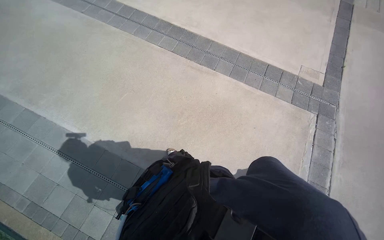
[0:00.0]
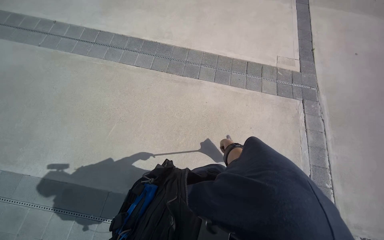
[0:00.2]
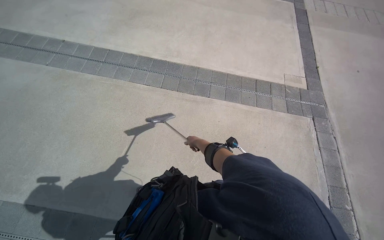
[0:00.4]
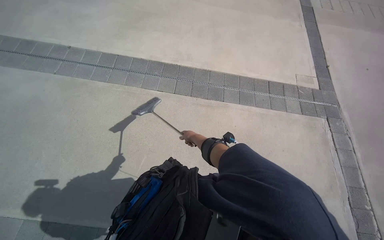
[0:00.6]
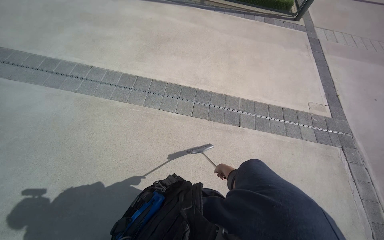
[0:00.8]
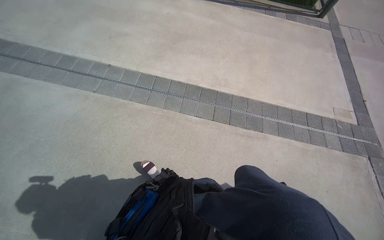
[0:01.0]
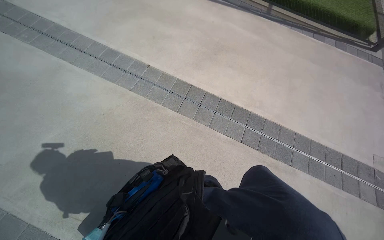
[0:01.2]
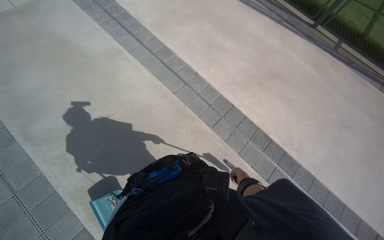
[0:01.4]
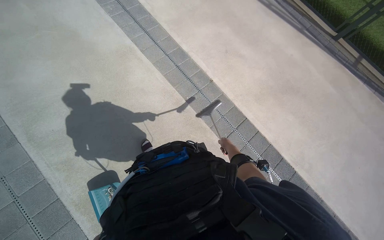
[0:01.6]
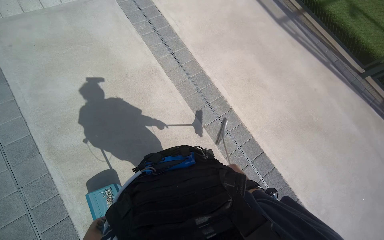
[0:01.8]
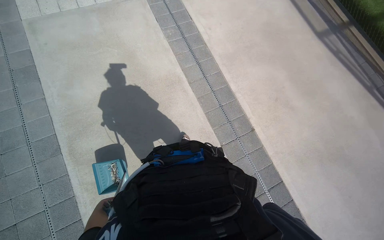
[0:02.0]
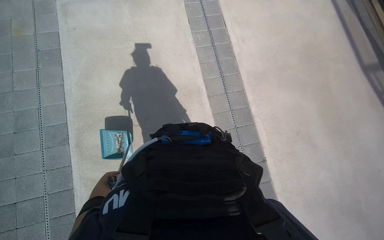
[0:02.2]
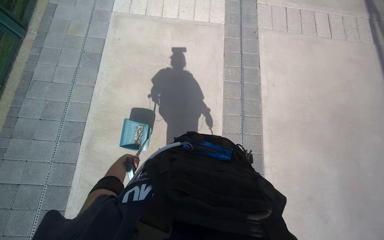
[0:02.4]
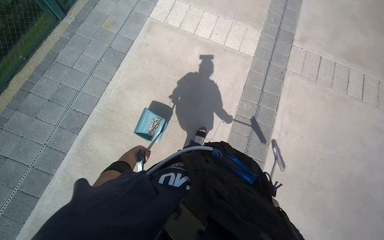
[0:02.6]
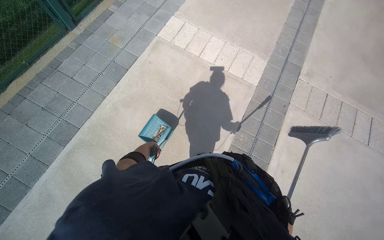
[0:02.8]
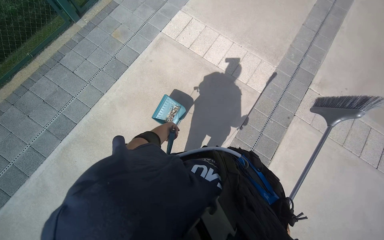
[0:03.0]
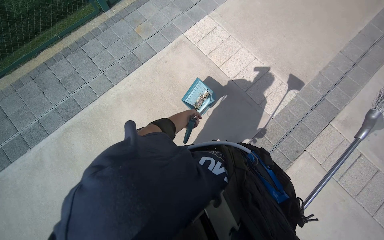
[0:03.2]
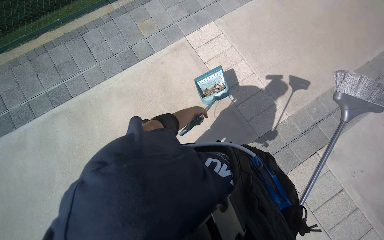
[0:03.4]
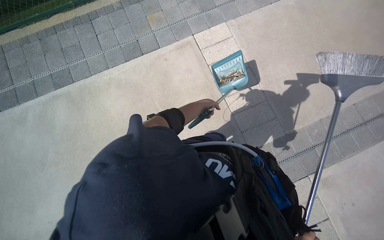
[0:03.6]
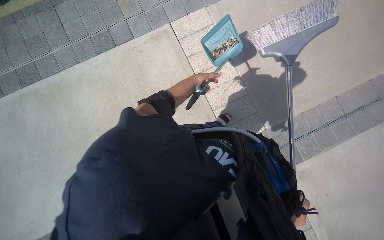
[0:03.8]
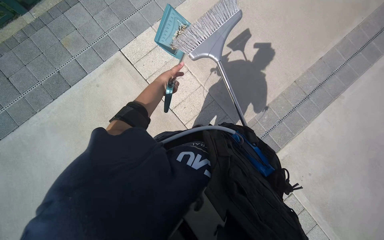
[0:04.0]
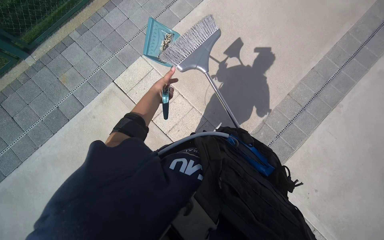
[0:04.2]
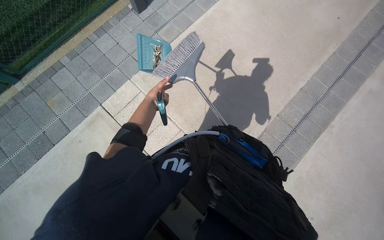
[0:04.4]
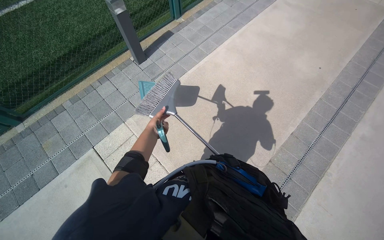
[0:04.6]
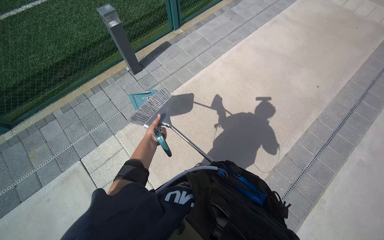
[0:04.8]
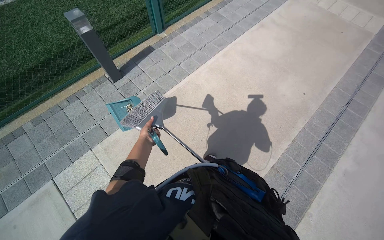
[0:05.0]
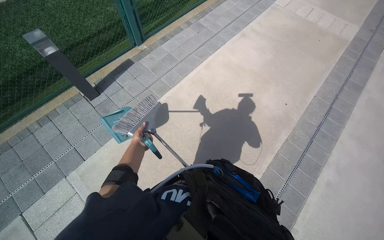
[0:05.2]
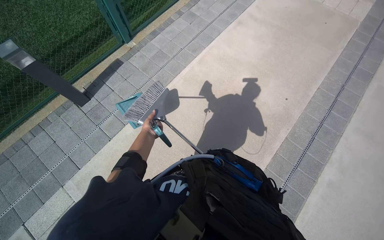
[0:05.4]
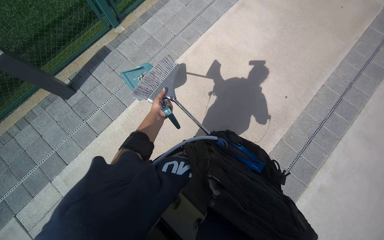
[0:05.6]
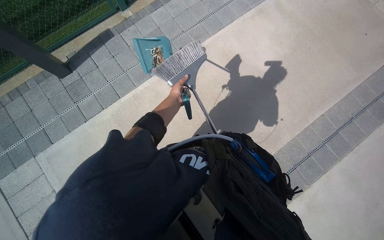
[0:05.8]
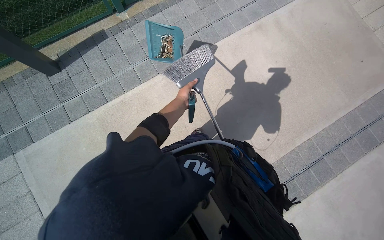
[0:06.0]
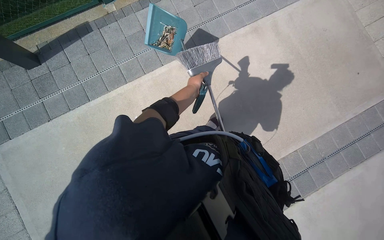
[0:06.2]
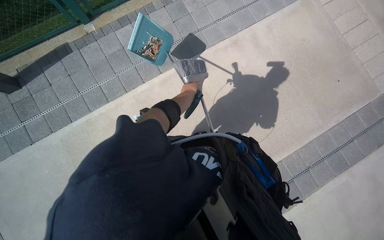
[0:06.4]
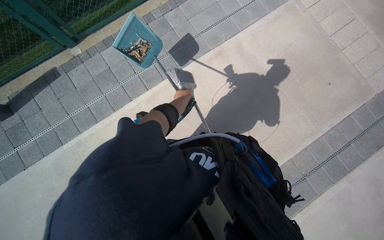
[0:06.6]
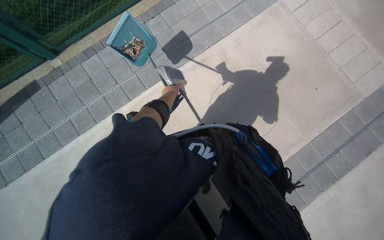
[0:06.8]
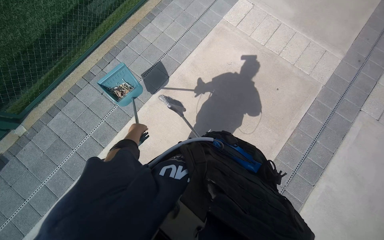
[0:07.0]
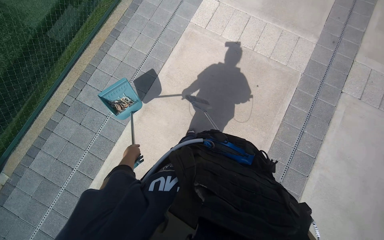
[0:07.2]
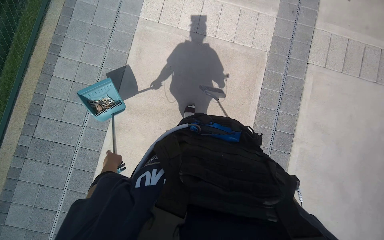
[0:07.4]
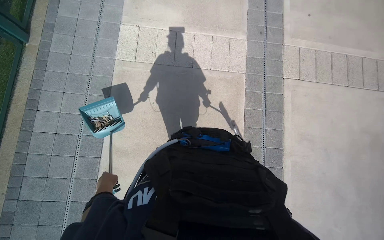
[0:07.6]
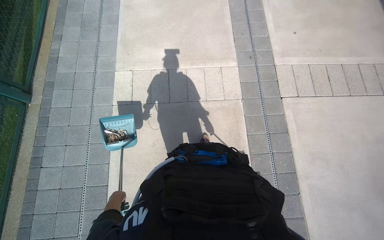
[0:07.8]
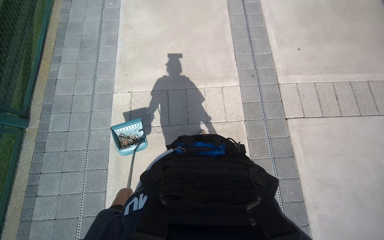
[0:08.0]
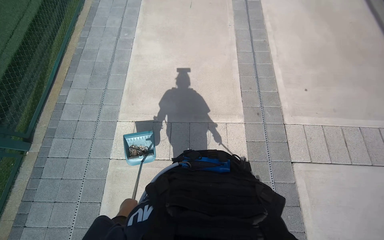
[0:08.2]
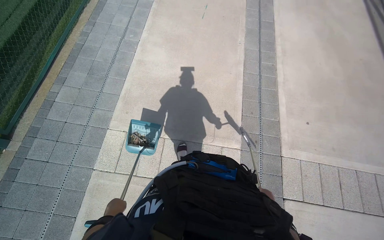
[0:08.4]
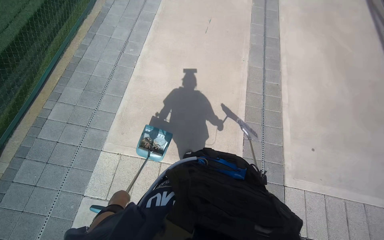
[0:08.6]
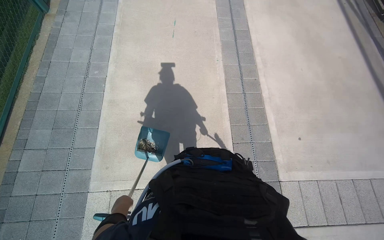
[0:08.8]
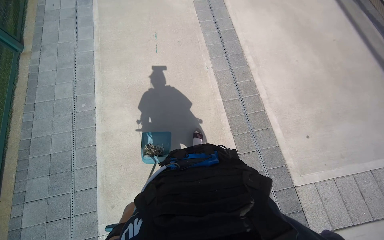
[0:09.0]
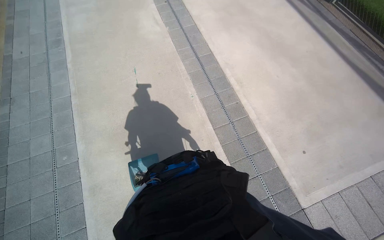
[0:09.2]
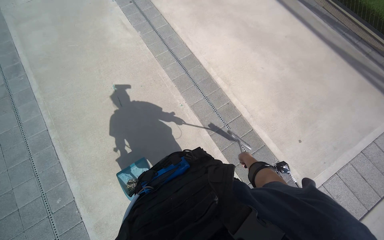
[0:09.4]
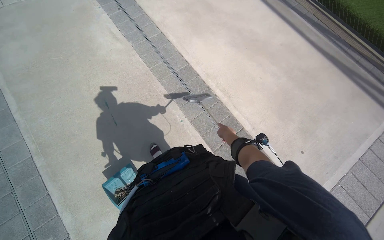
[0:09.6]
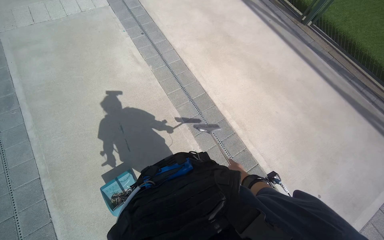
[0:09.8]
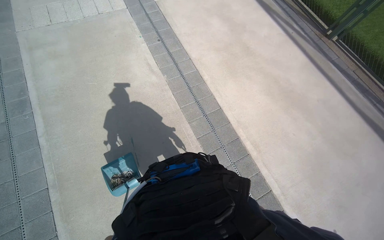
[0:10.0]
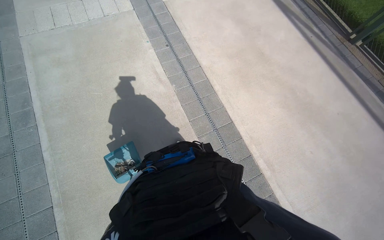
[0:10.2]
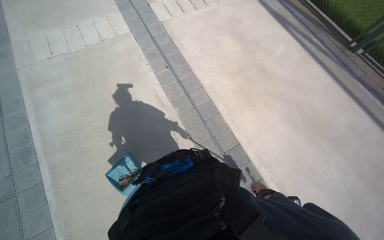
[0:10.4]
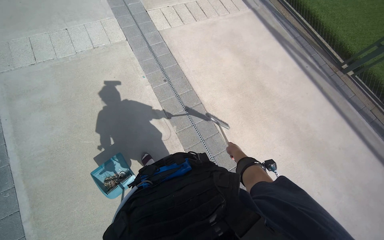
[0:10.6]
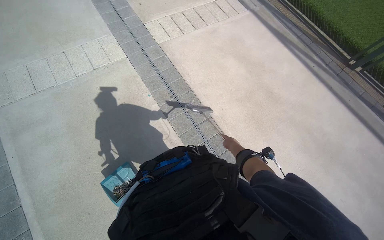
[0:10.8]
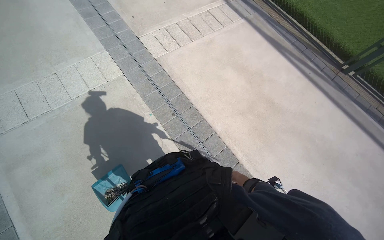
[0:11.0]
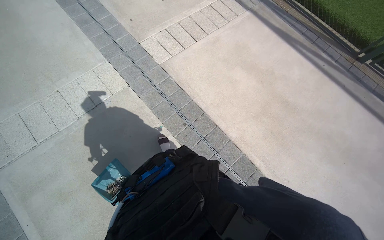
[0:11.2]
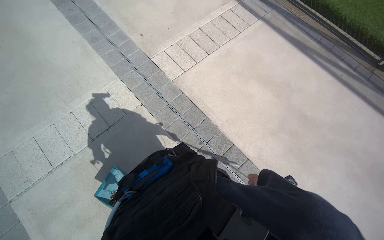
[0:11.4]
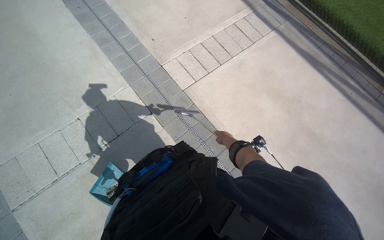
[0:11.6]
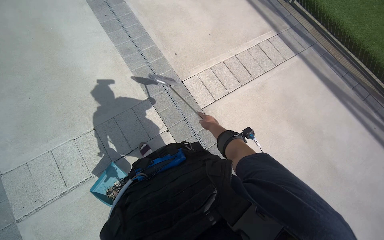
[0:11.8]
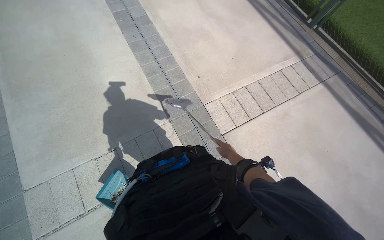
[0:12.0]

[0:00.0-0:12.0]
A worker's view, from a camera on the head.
Job: sweeping floor.
The whole recording: Cleaning paved area by sweeping and emptying. The worker cleans the paved area by sweeping debris, collecting it into a dustpan, and emptying it into a trash can.
0:04.4 to 0:06.0: The camera is carried approximately 1.5 m.
0:06.0 to 0:07.6: The wearer moves about 40 cm.
0:09.0 to 0:10.4: The head travels roughly 1.5 m.

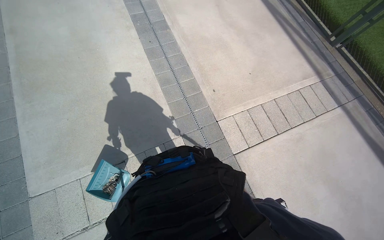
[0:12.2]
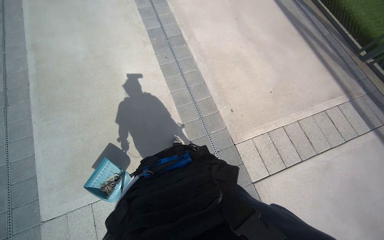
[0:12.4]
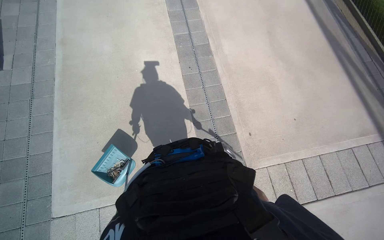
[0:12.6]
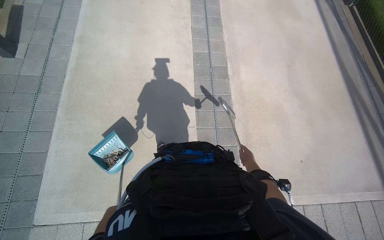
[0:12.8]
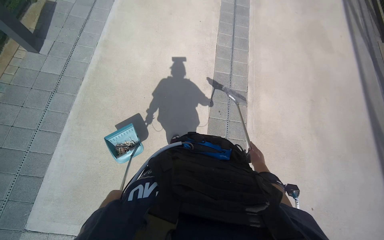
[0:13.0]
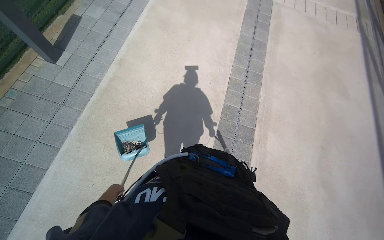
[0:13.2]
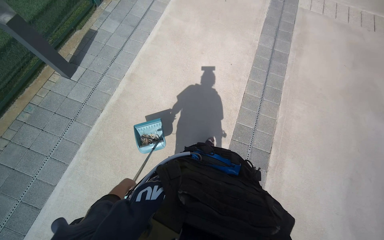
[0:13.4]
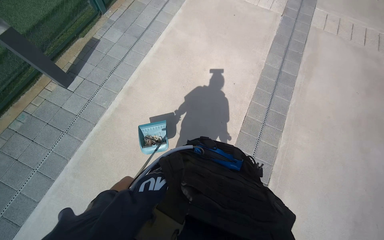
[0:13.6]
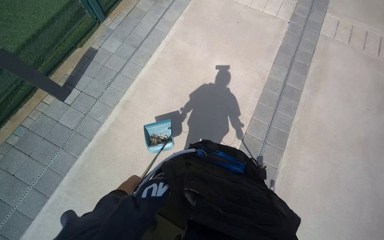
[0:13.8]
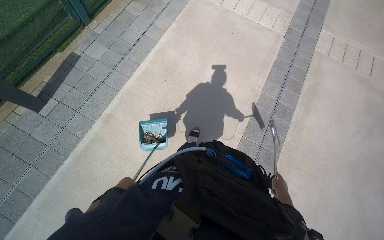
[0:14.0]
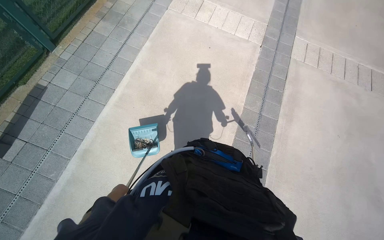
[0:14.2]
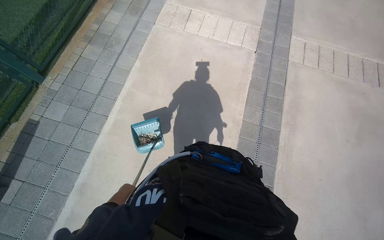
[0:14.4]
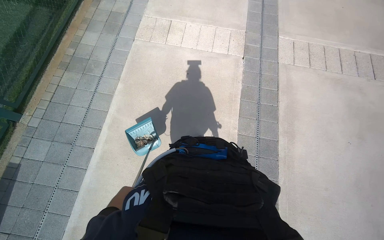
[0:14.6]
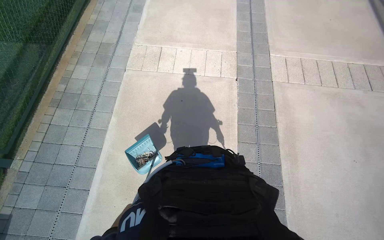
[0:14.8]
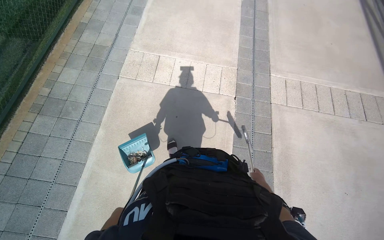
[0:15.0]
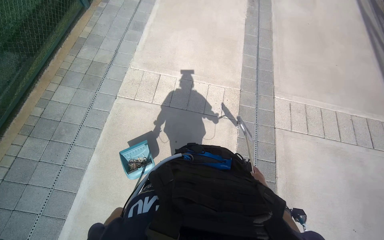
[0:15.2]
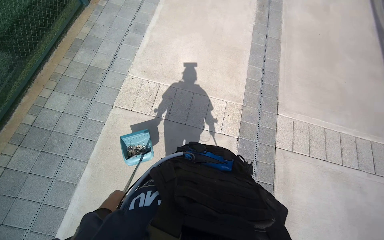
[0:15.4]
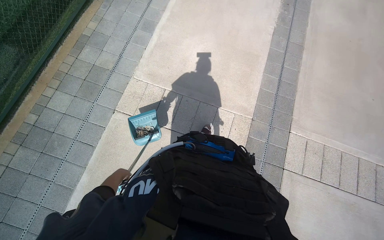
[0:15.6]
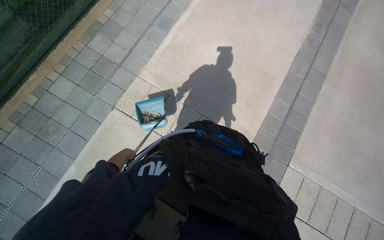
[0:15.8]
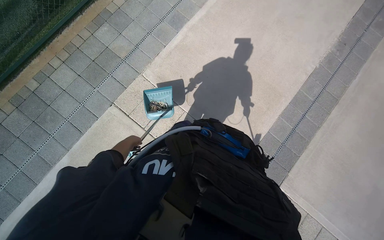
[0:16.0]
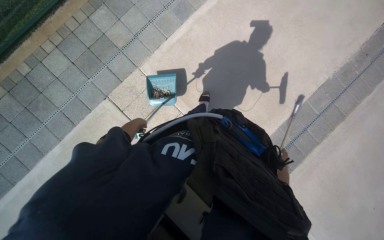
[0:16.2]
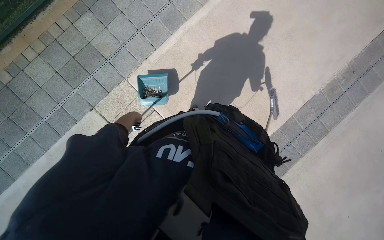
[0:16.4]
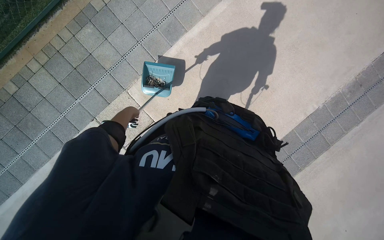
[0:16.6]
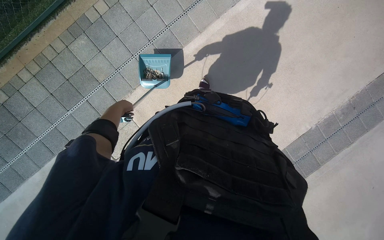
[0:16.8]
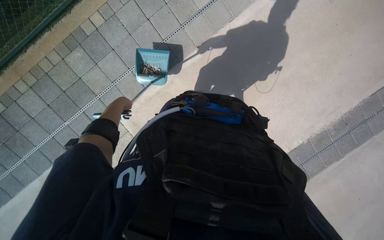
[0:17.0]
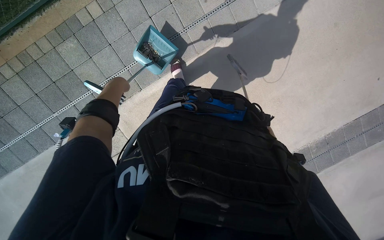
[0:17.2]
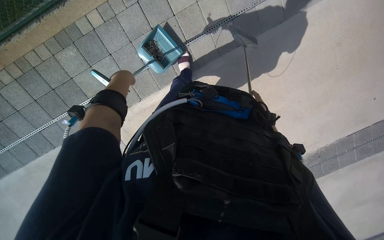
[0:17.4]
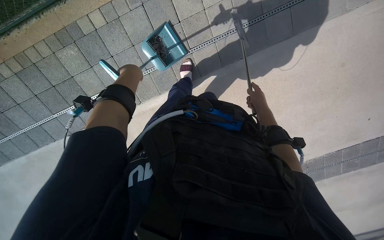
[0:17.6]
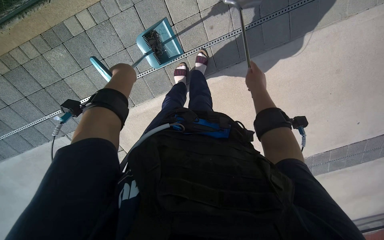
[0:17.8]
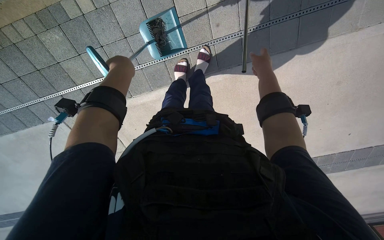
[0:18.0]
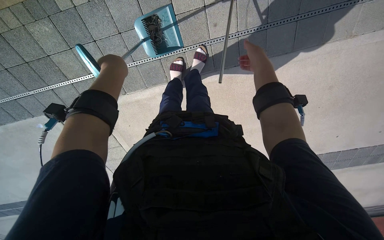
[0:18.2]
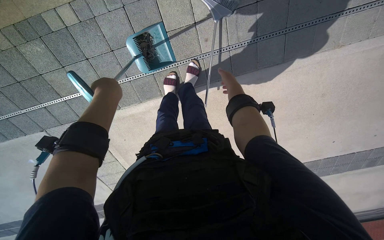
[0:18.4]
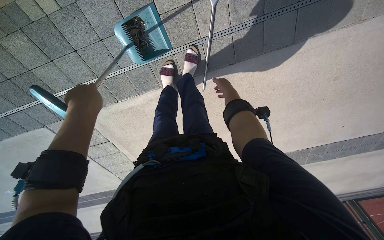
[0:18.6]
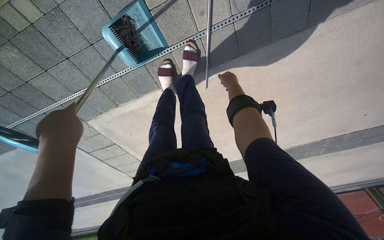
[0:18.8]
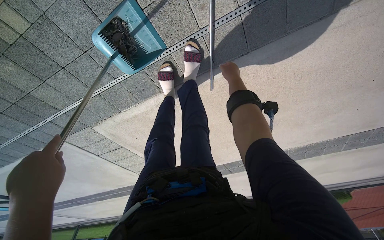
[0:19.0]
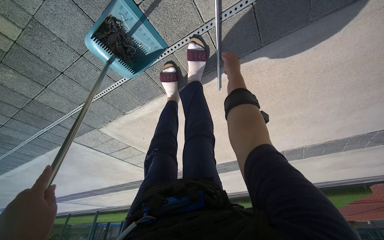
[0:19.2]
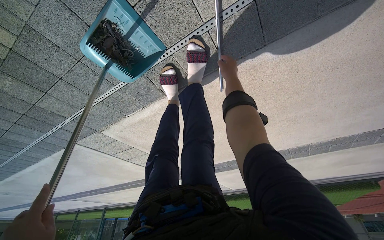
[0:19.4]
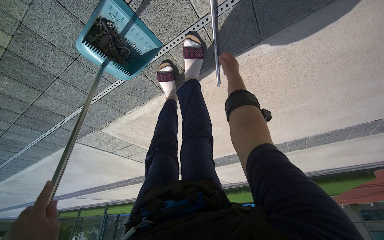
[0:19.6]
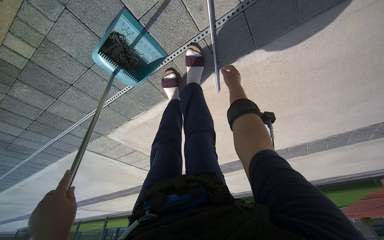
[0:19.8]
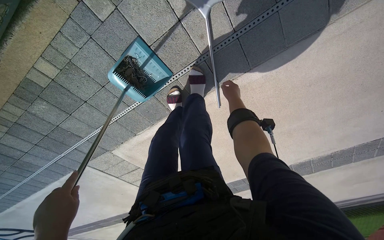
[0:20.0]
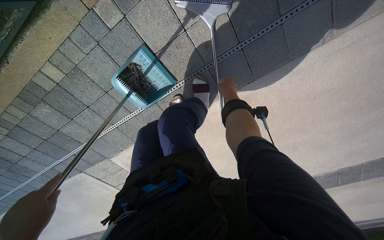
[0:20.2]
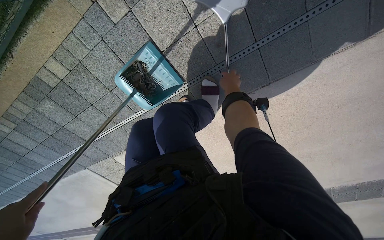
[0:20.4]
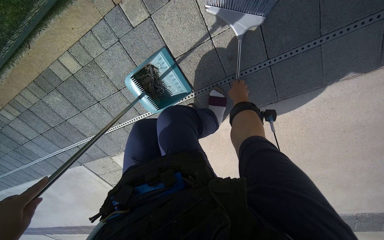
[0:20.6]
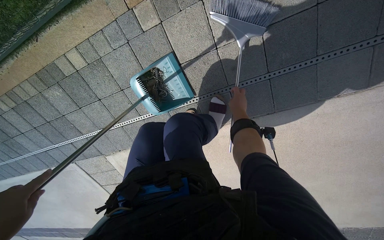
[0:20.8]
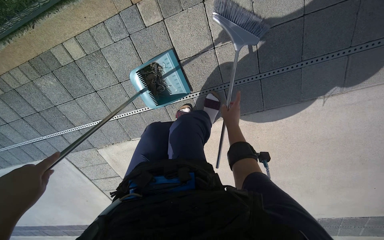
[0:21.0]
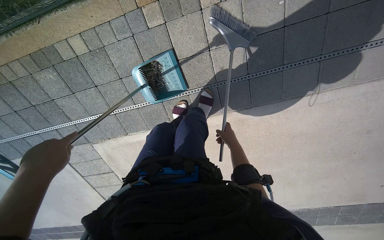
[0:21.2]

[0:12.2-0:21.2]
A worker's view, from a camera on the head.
Job: sweeping floor.
The whole recording: Cleaning paved area by sweeping and emptying. The worker cleans the paved area by sweeping debris, collecting it into a dustpan, and emptying it into a trash can.
0:12.2 to 0:13.8: The wearer moves some 2 m. The head turns to the left by some 50 degrees.
0:13.8 to 0:15.2: The camera is carried about 1.5 m.
0:15.2 to 0:16.6: The wearer moves about 1.5 m. The wearer looks some 20 degrees further downward. The scene turns approximately 35 degrees clockwise in the picture.
0:16.6 to 0:18.2: The camera is carried approximately 90 cm. The camera pitches downward, by roughly 15 degrees.
0:18.2 to 0:19.8: The head travels some 50 cm. The wearer looks some 15 degrees further downward.
0:19.8 to 0:21.2: The view tips upward by about 20 degrees. The right hand travels down the picture by roughly 10 cm.
